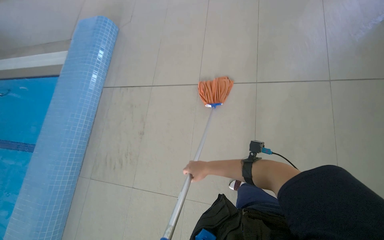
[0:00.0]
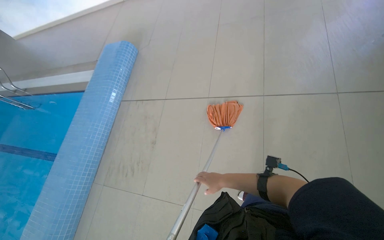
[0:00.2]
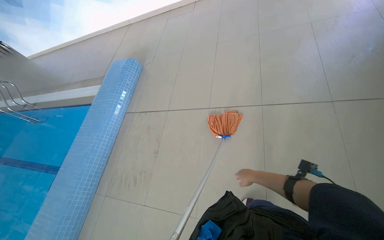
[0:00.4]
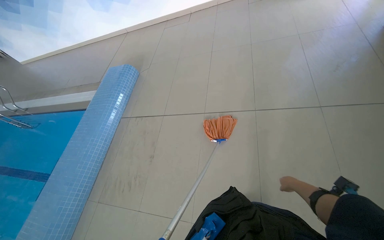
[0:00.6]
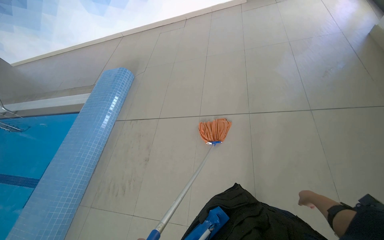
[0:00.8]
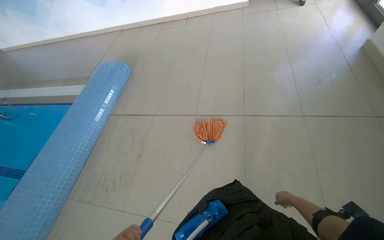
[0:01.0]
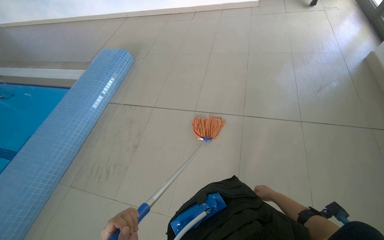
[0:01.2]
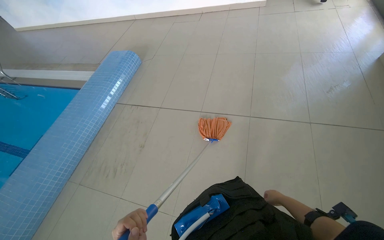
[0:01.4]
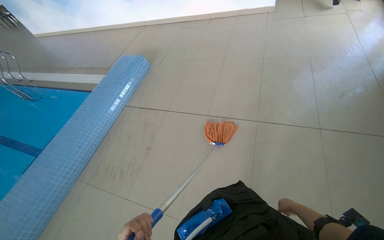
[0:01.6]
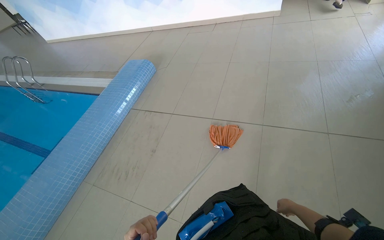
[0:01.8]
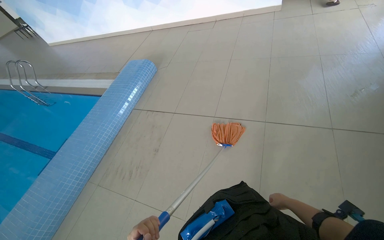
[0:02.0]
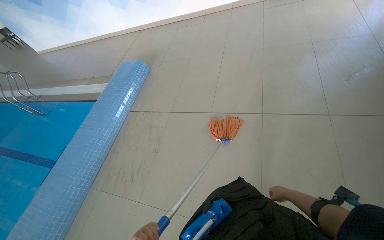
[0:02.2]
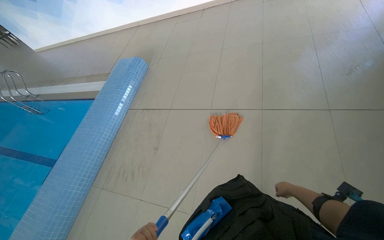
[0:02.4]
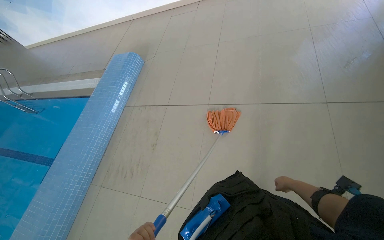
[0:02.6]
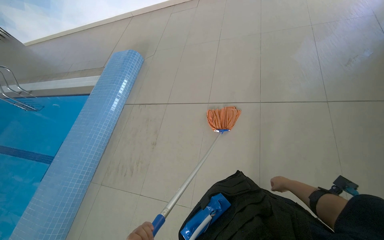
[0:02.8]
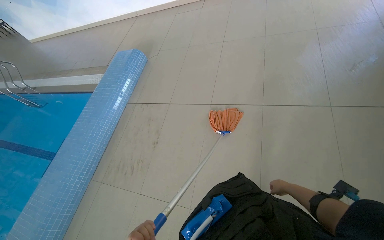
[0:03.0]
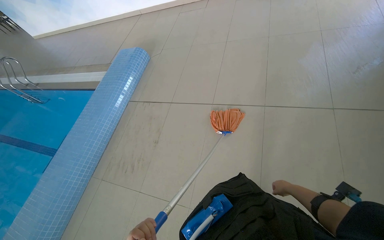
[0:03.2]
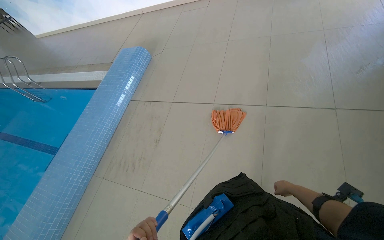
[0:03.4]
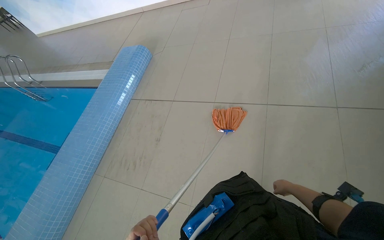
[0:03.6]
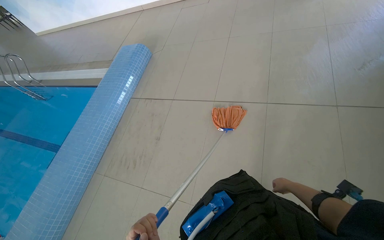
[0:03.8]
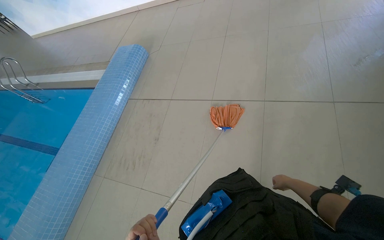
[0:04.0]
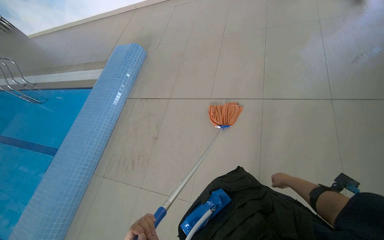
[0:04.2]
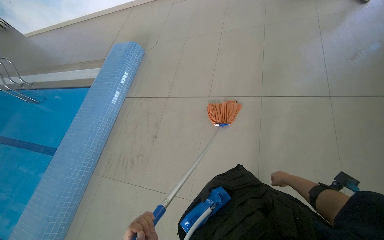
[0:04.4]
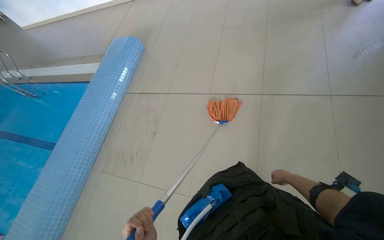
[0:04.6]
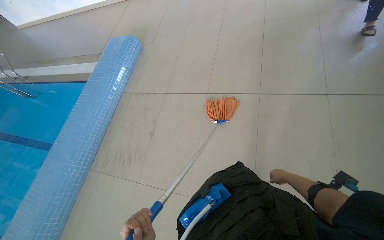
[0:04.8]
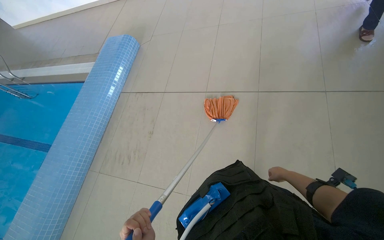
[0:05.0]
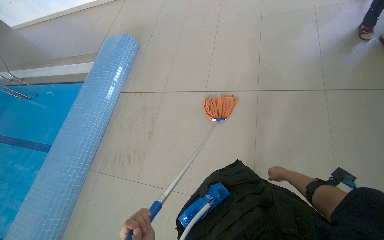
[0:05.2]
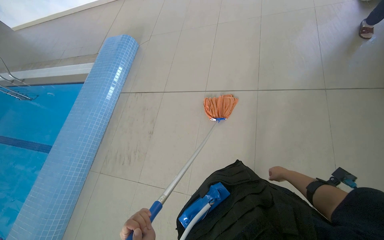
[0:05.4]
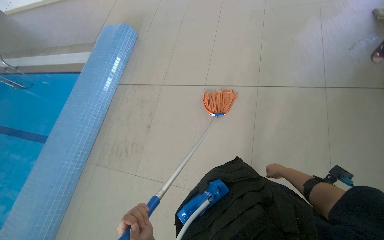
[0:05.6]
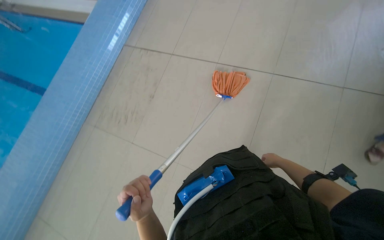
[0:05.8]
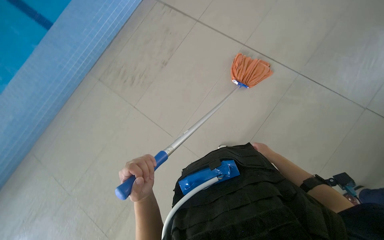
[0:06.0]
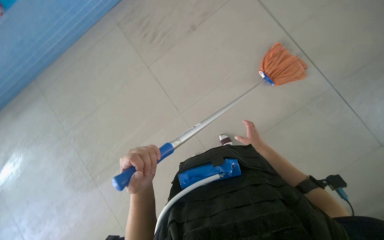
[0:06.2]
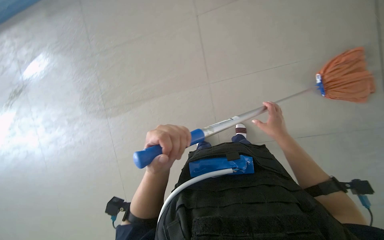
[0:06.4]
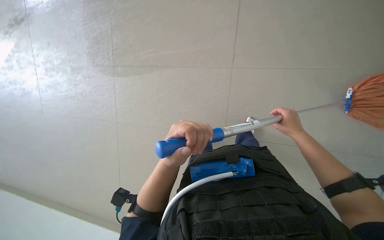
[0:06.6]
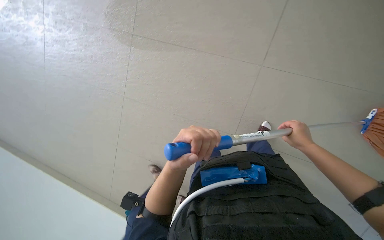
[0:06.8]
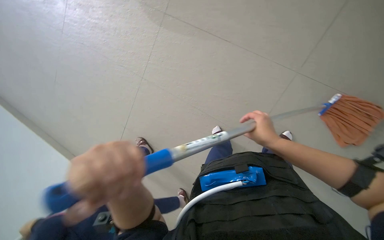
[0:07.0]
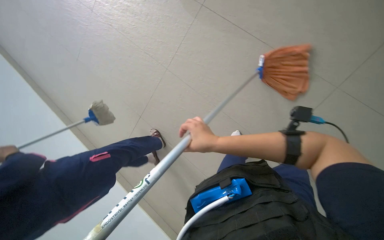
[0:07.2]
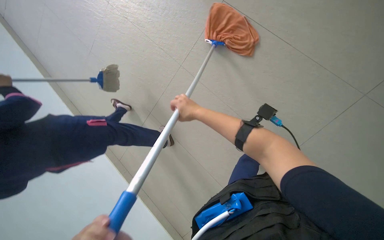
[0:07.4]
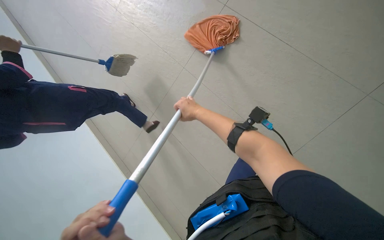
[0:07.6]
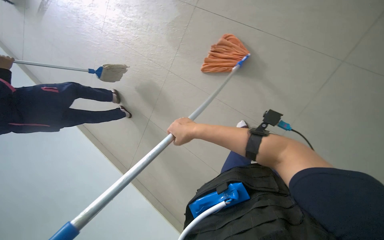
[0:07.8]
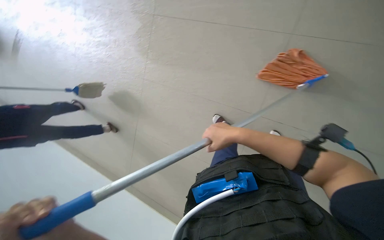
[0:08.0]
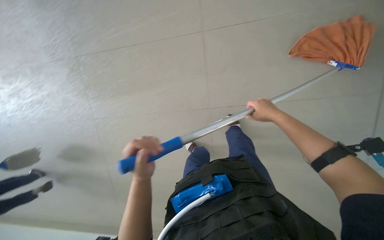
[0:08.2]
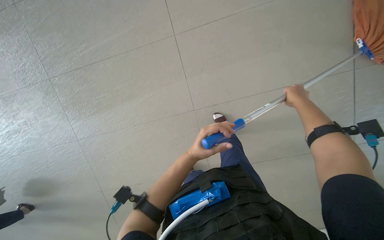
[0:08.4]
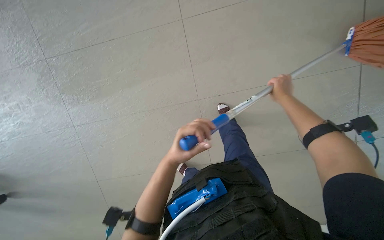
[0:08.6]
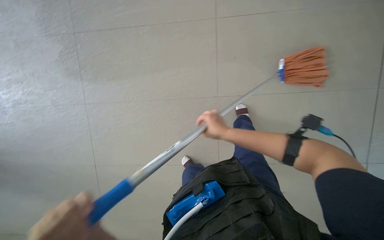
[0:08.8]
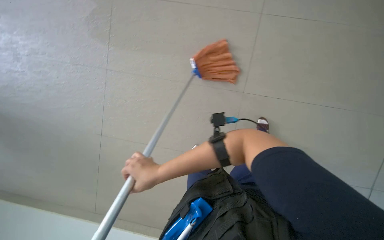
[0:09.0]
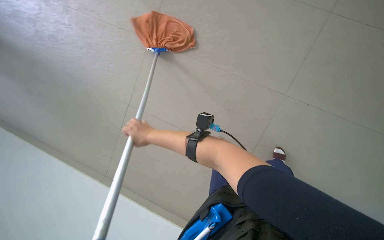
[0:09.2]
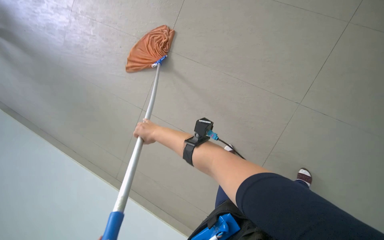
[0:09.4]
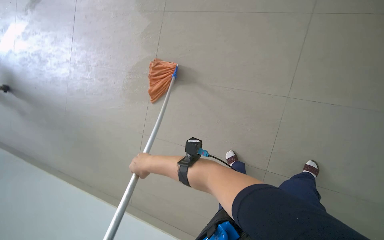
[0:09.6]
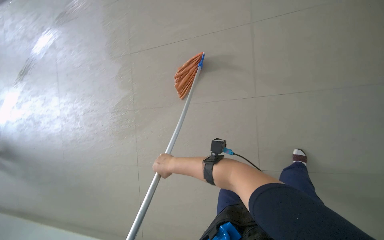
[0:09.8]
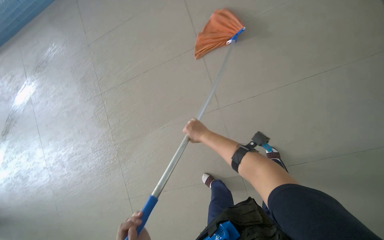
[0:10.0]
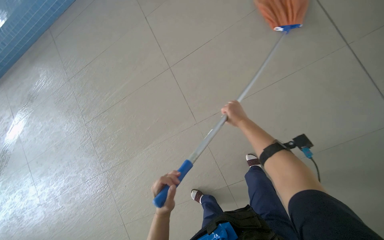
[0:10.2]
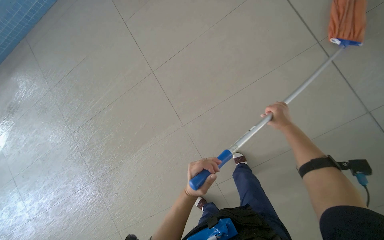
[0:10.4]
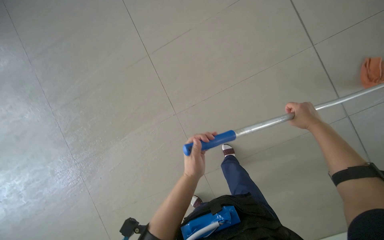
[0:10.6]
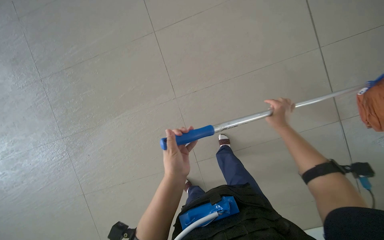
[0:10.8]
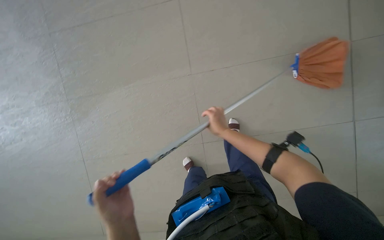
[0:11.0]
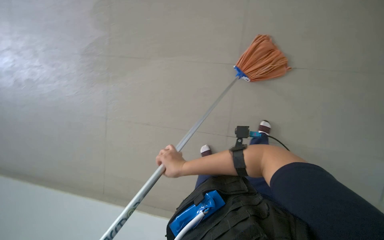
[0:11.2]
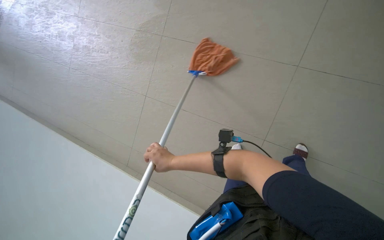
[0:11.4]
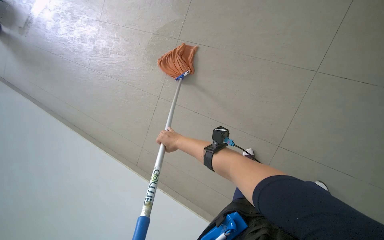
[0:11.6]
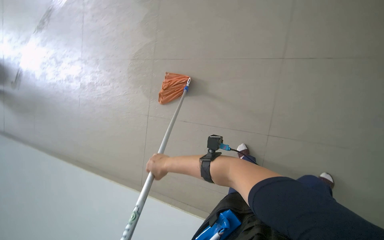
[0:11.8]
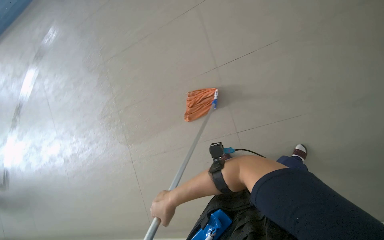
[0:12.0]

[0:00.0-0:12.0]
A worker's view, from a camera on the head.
Job: mopping floor.
The whole recording: Mopping pool deck. The worker dips and wrings a mop, then mops the tiled floor around the swimming pool, and wrings the mop again.
0:04.4 to 0:06.0: The camera pitches downward, by roughly 20 degrees. Everything in view rotates approximately 25 degrees clockwise.
0:06.0 to 0:07.6: The view tips downward by approximately 35 degrees. The scene turns approximately 70 degrees clockwise in the picture.
0:07.6 to 0:09.0: The camera is carried about 40 cm. The wearer's head swings about 20 degrees to the right. The wearer looks about 15 degrees further upward.
0:09.0 to 0:10.4: The camera travels about 70 cm. The view tips upward by some 20 degrees. Everything in view rotates roughly 50 degrees counterclockwise.

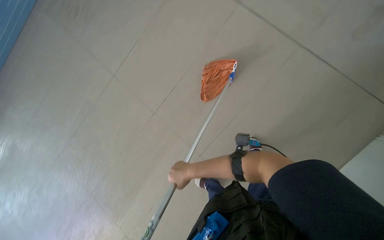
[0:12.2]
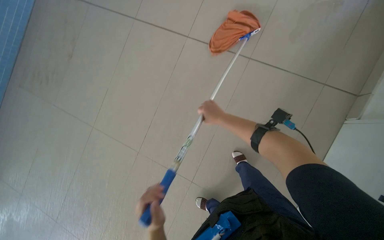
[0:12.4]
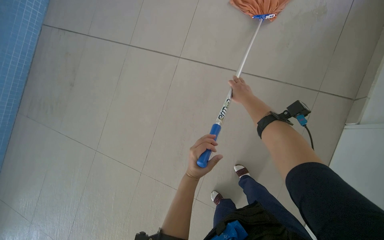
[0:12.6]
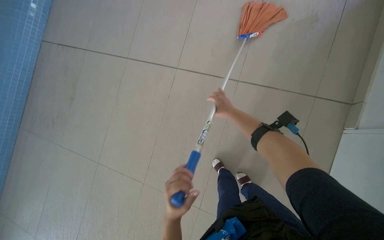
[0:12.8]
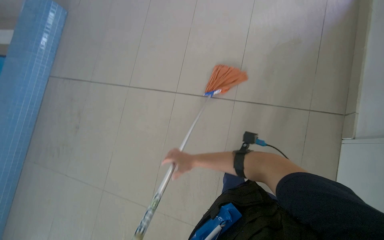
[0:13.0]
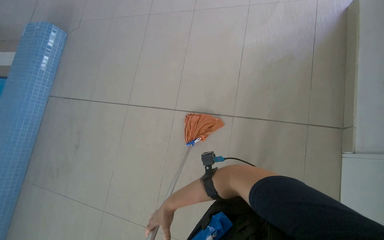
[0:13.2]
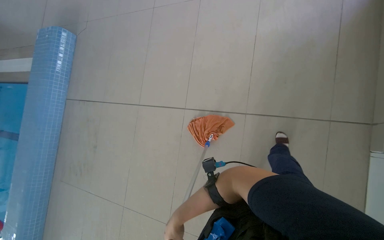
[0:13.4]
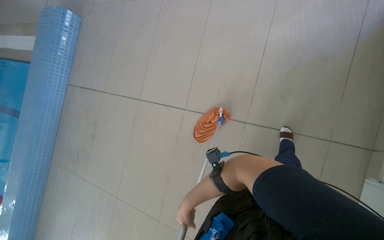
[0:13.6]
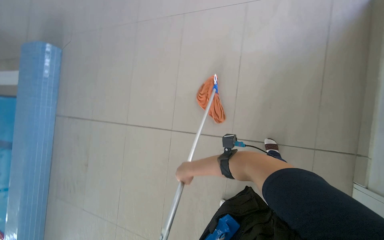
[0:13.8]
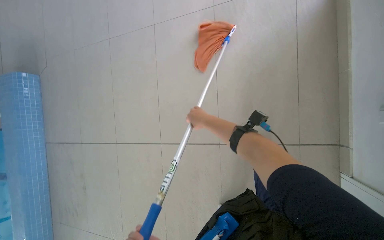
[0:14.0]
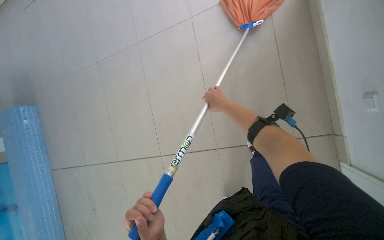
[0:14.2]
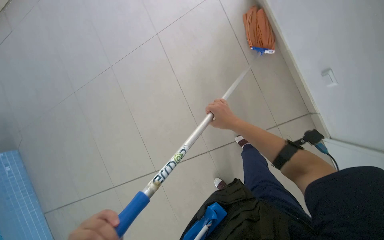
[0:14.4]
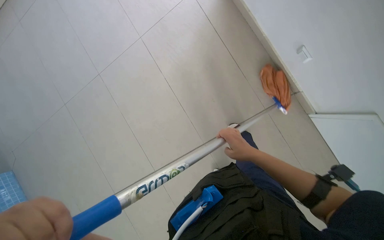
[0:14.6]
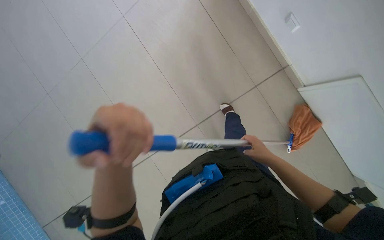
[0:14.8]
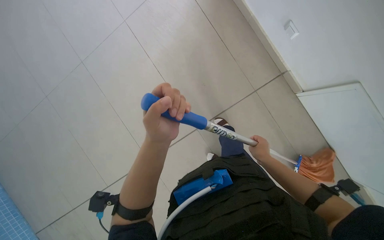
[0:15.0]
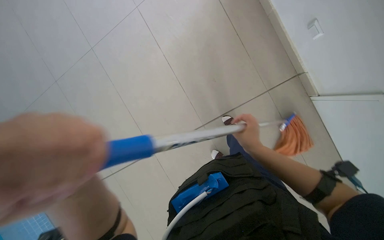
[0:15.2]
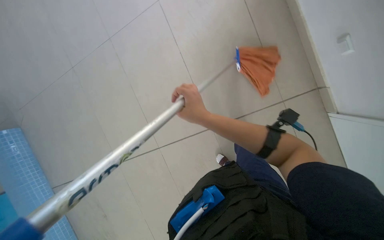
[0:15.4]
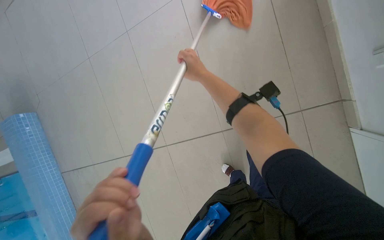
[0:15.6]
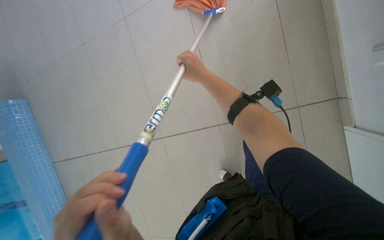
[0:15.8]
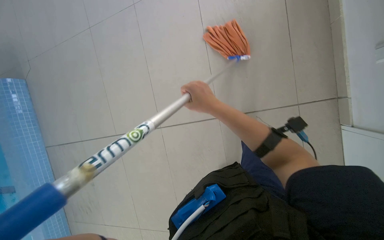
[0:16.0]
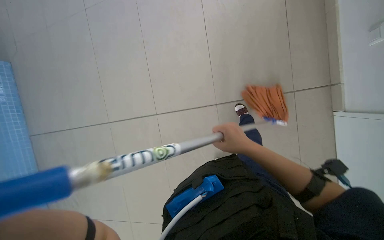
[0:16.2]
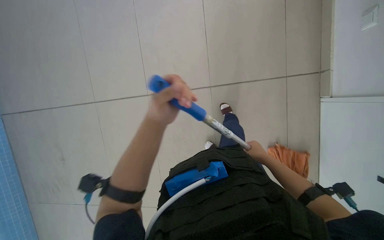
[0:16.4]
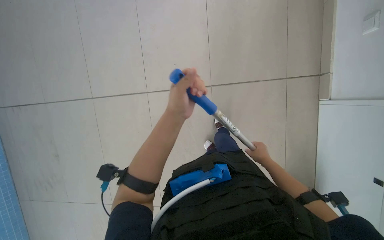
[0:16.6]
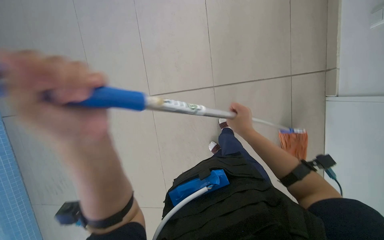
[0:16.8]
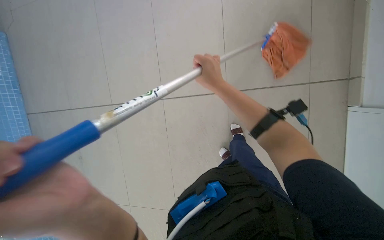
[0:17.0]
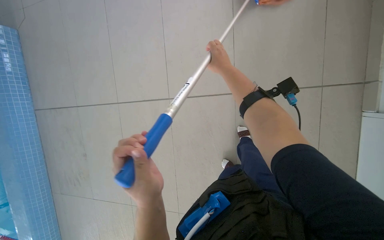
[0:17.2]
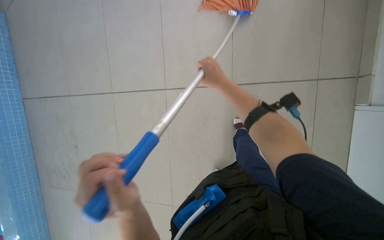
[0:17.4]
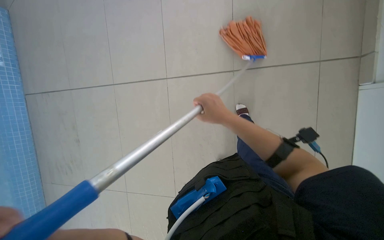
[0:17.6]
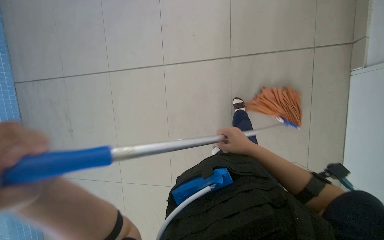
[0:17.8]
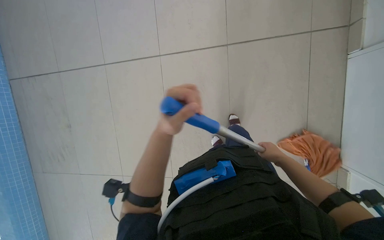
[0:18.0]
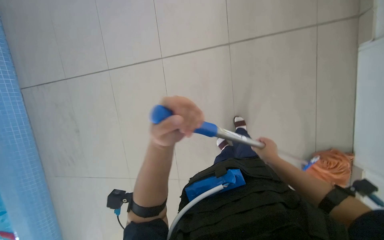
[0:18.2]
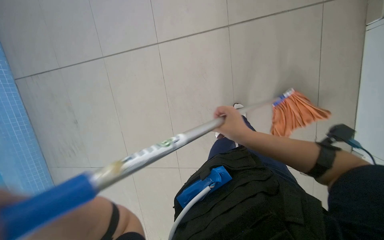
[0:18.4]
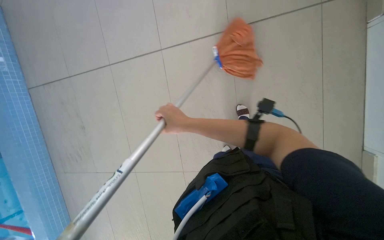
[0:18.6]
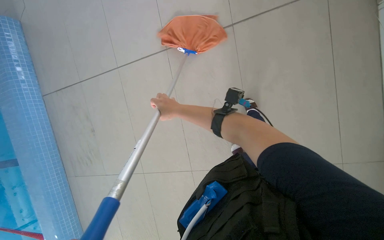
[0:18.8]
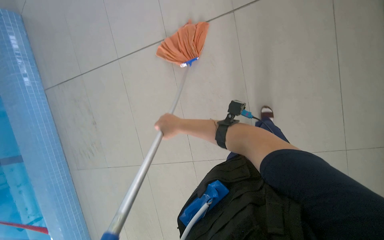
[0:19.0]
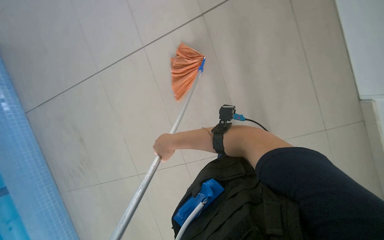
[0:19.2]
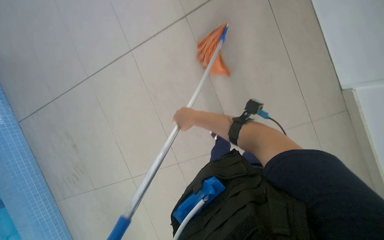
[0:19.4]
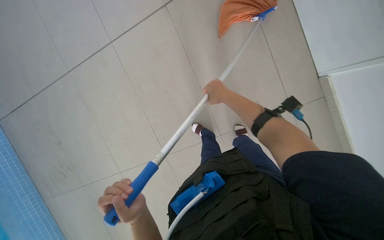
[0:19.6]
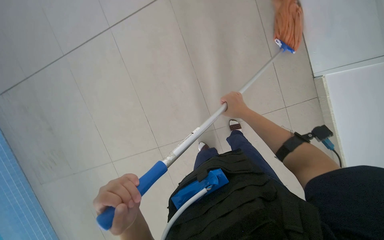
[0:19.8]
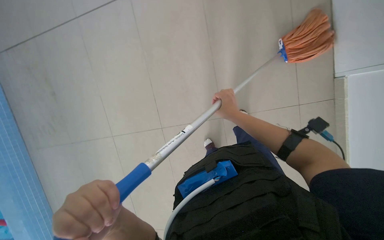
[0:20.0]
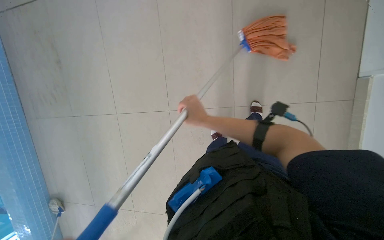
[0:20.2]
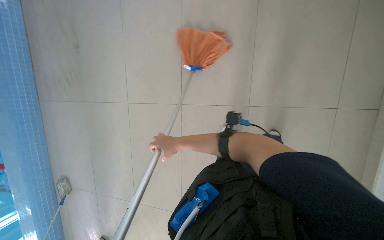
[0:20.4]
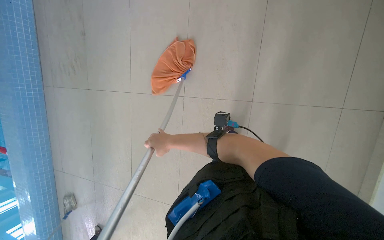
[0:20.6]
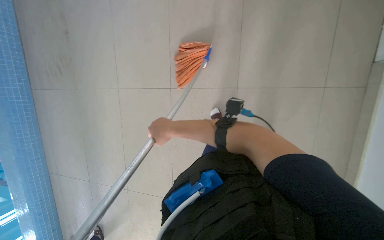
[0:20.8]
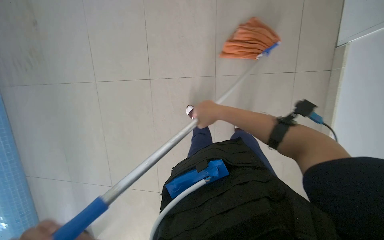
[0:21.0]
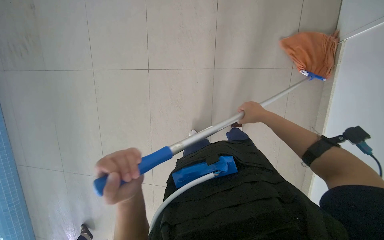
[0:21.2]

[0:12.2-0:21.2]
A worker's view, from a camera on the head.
Job: mopping floor.
The whole recording: Mopping pool deck. The worker dips and wrings a mop, then mops the tiled floor around the swimming pool, and wrings the mop again.
0:12.2 to 0:13.8: The head travels about 2.5 m.
0:13.8 to 0:15.2: The right hand shifts approximately 30 cm to the right.
0:16.6 to 0:18.2: The right hand goes up the picture and returns, roughly 35 cm each way.
0:18.2 to 0:19.8: The right hand moves roughly 10 cm to the left and comes back.
0:19.8 to 0:21.2: The right hand goes to the left and returns, some 25 cm each way.
